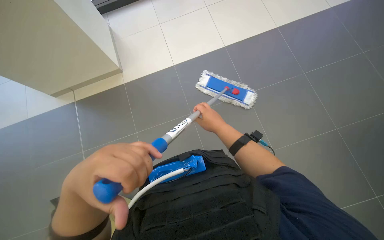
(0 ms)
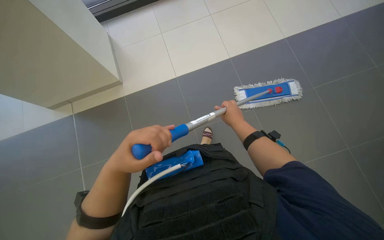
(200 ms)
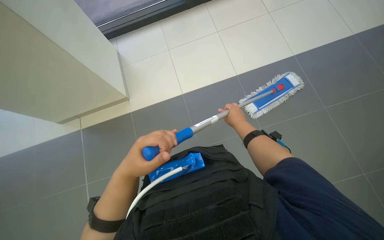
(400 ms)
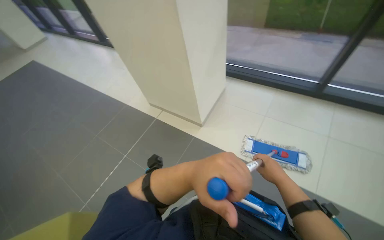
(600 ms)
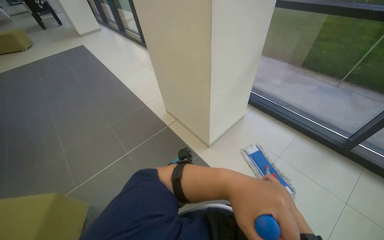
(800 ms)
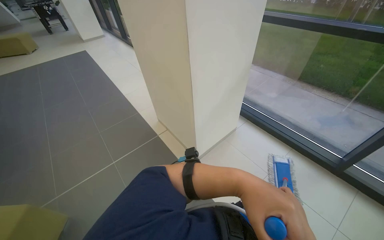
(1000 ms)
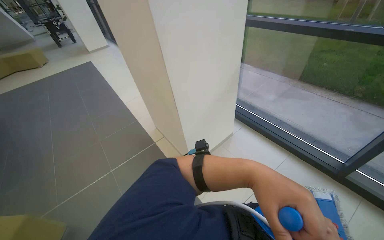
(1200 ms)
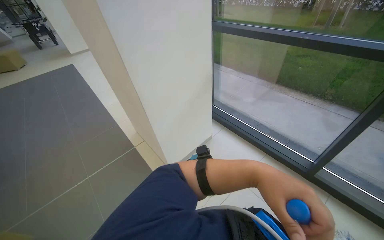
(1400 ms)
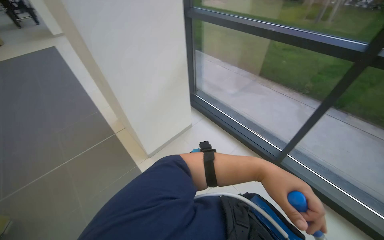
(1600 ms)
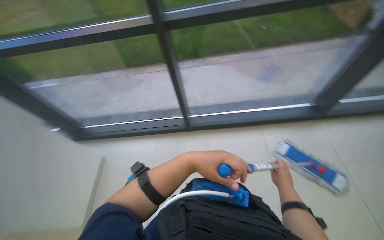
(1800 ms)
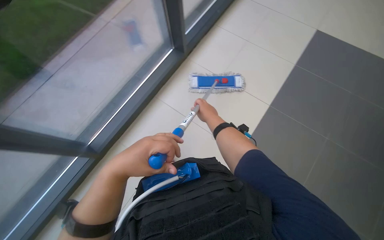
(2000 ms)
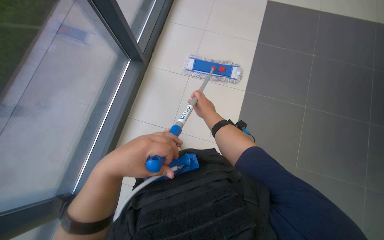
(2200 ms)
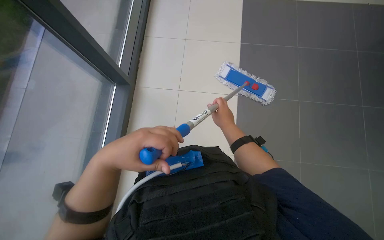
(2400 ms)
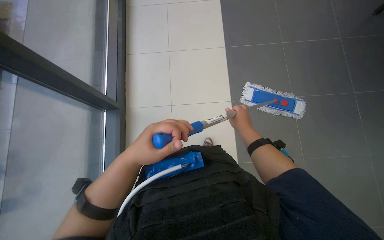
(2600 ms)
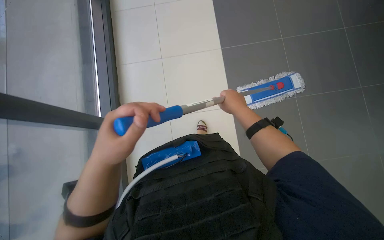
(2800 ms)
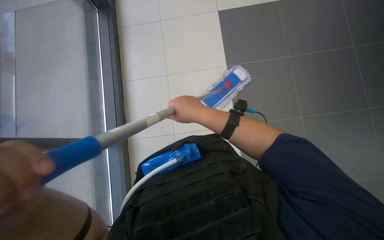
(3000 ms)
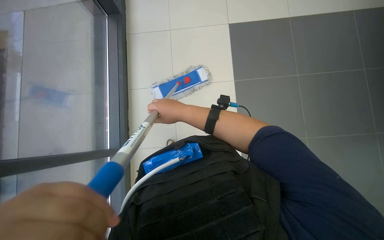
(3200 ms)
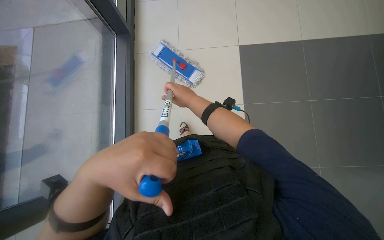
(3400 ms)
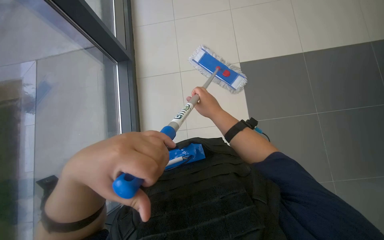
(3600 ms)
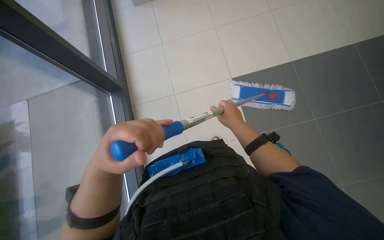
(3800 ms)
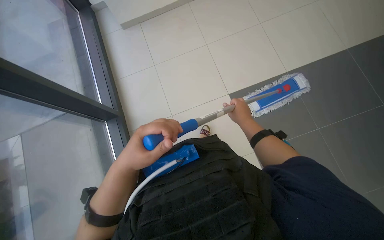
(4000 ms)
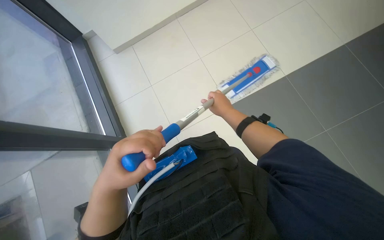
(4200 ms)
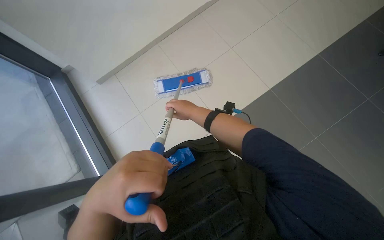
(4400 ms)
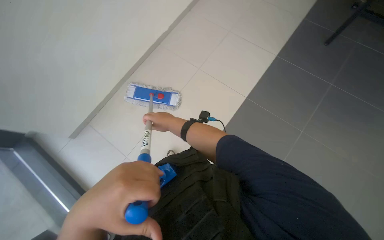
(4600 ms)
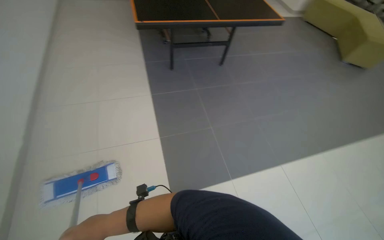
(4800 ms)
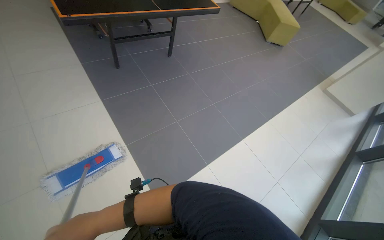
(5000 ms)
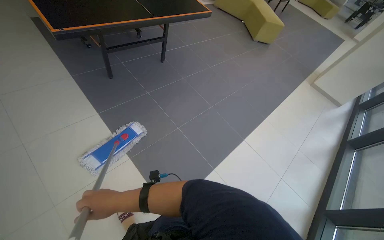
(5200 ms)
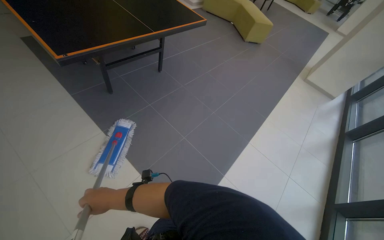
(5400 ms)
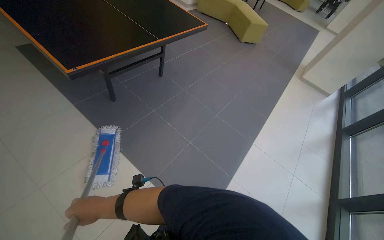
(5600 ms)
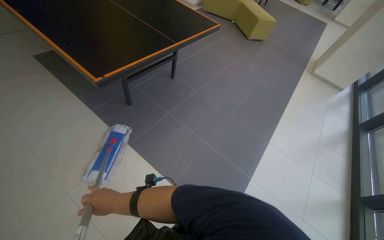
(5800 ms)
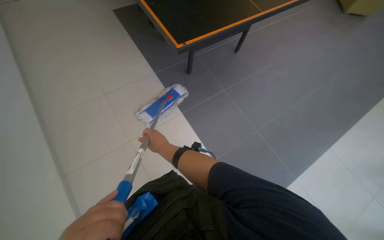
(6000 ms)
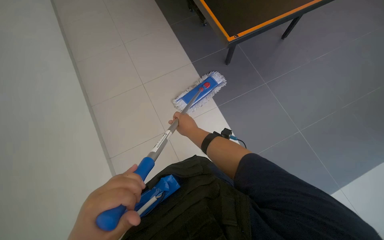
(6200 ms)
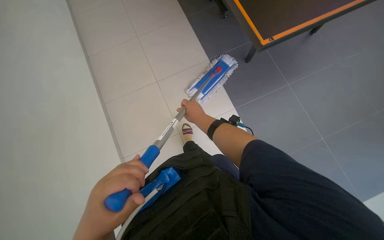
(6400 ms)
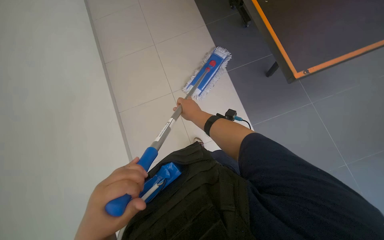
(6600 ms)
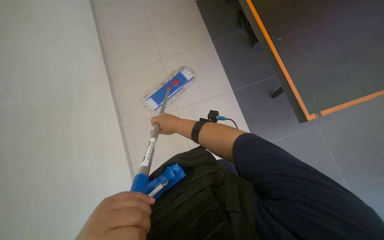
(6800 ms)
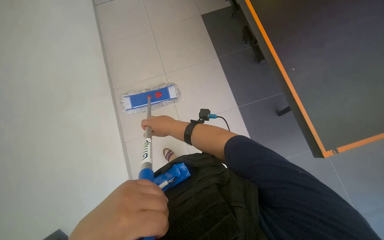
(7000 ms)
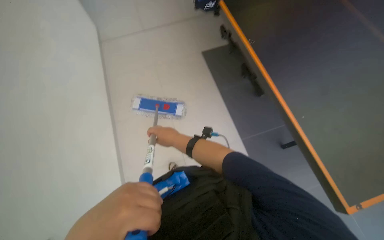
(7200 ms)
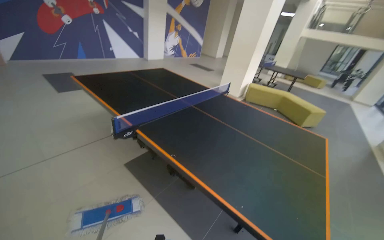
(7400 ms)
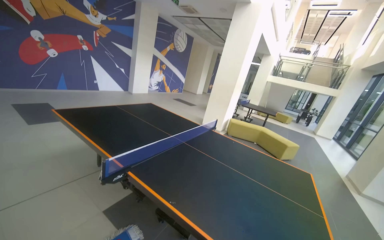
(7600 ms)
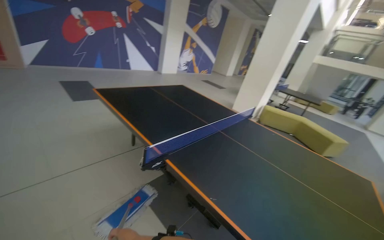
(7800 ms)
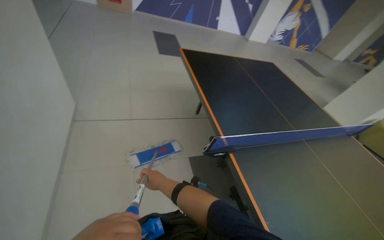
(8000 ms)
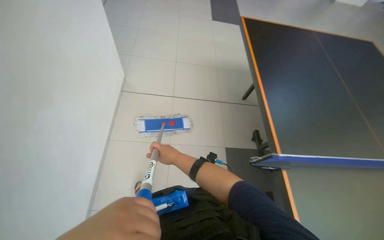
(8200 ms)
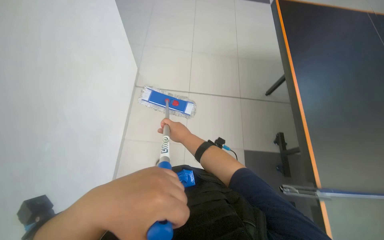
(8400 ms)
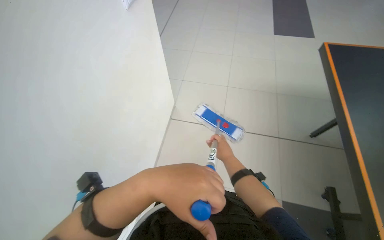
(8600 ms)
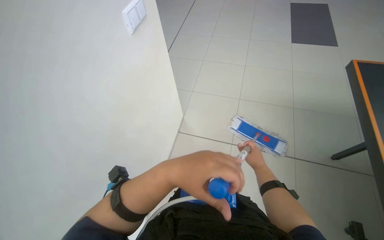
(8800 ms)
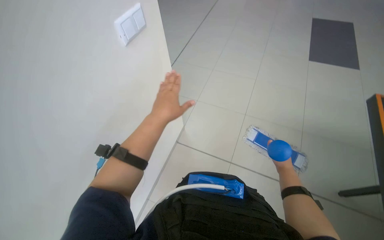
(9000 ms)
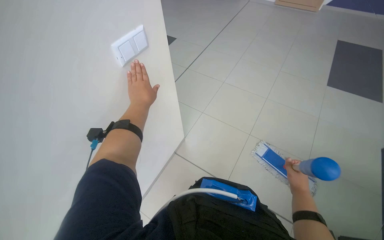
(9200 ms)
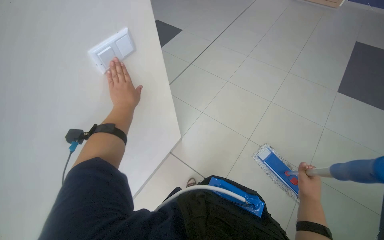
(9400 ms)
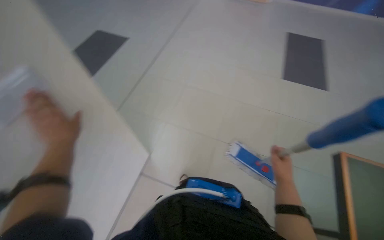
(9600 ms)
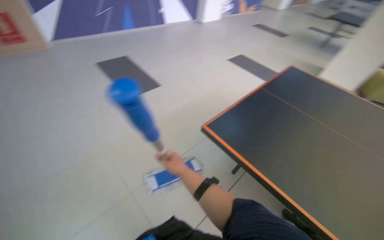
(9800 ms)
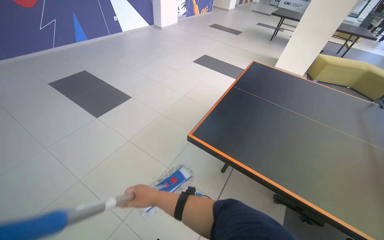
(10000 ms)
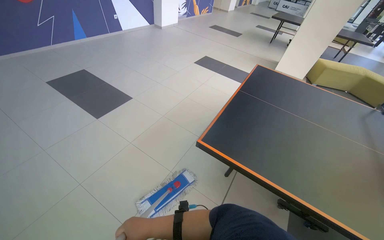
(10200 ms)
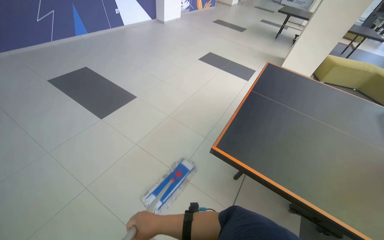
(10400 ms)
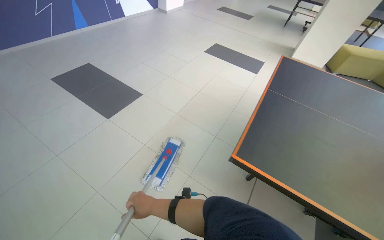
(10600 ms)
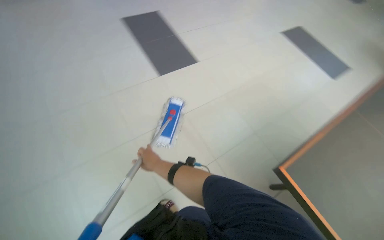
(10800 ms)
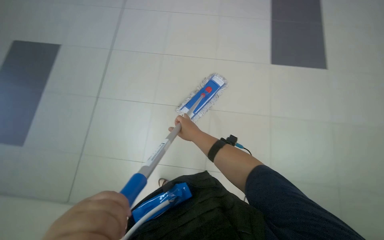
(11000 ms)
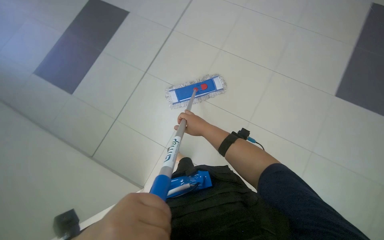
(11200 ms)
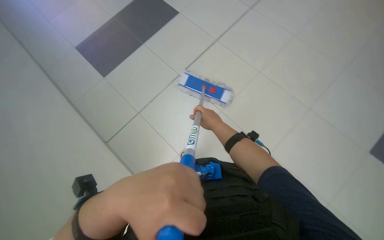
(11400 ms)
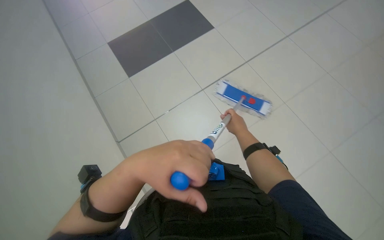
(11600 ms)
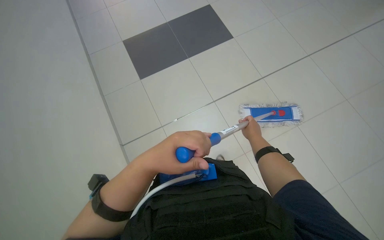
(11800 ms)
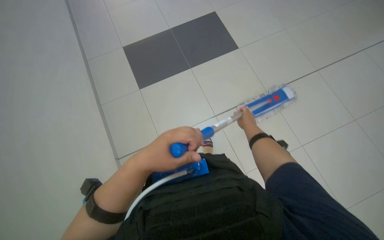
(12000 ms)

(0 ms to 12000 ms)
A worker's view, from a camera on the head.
Job: mopping floor.
The whole recording: Mopping floor. The worker mops the tiled floor with a flat mop.
1600 ms - 3000 ms: The head rotates approximately 30 degrees to the right.
3000 ms - 4400 ms: The right hand heads farther from the camera, covering roughly 15 cm, and reaches roughly 15 cm to the right, then returns; the left hand heads farther from the camera and to the right, covering roughly 15 cm.
4400 ms - 6000 ms: The camera is carried about 70 cm. The wearer looks some 25 degrees further to the right. The view tips downward by approximately 15 degrees.
6000 ms - 7600 ms: The camera pitches upward, by roughly 45 degrees.
7600 ms - 9000 ms: The head travels roughly 60 cm. The head rotates about 60 degrees to the left. The wearer looks roughly 25 degrees further downward.
9000 ms - 10400 ms: The right hand travels to the left by some 35 cm.
10400 ms - 12000 ms: The head turns to the left by some 20 degrees. The right hand heads up the picture, covering some 35 cm.

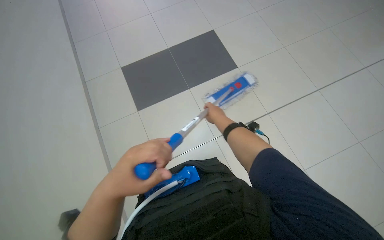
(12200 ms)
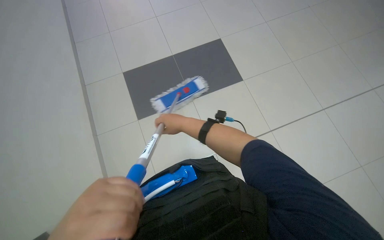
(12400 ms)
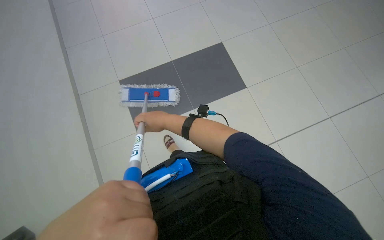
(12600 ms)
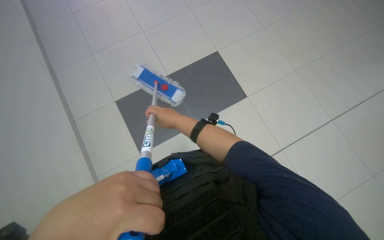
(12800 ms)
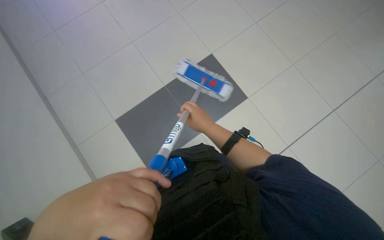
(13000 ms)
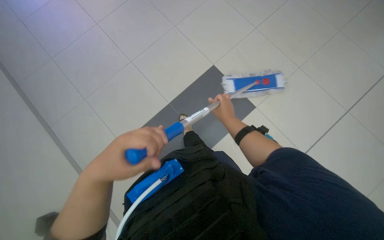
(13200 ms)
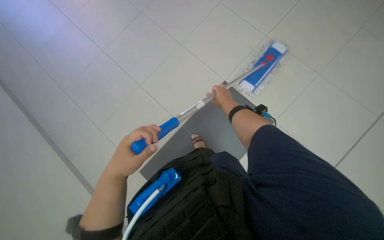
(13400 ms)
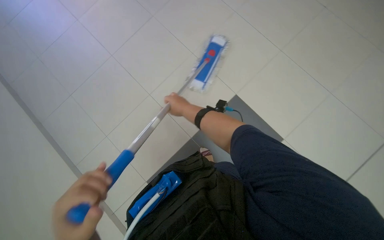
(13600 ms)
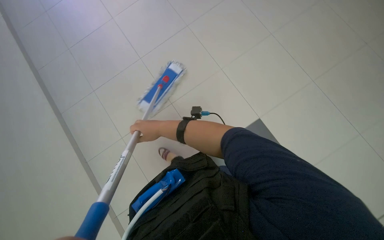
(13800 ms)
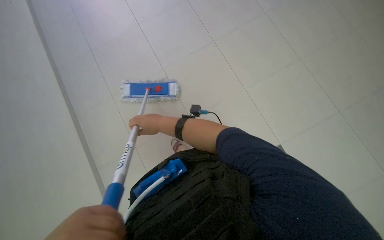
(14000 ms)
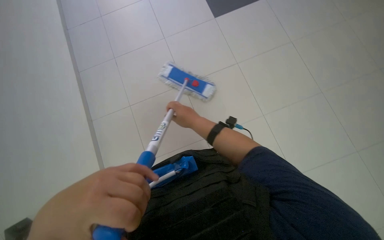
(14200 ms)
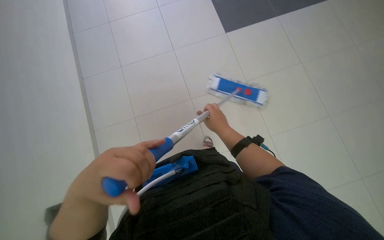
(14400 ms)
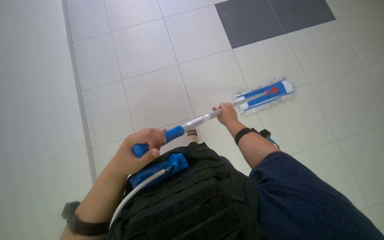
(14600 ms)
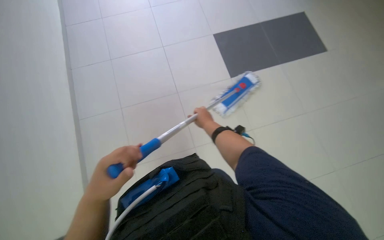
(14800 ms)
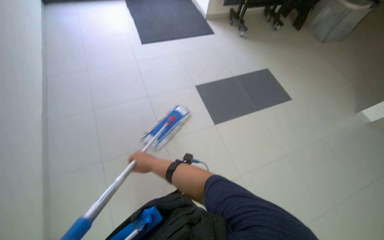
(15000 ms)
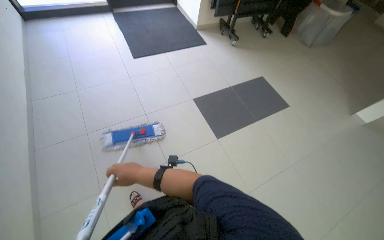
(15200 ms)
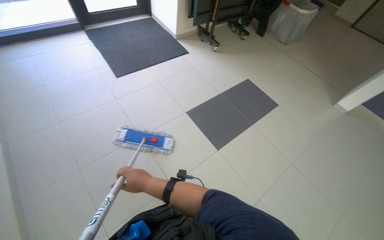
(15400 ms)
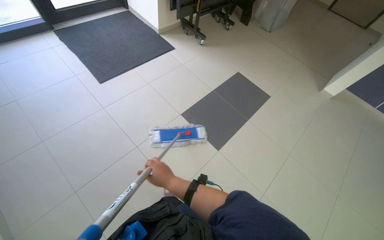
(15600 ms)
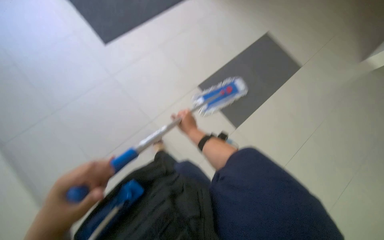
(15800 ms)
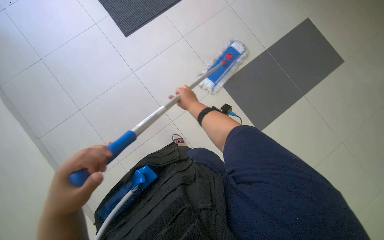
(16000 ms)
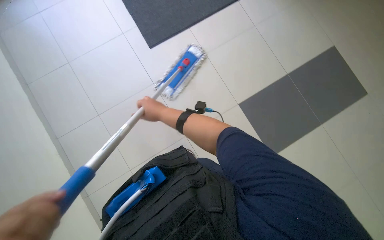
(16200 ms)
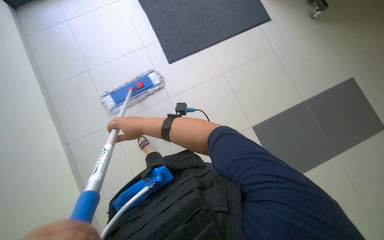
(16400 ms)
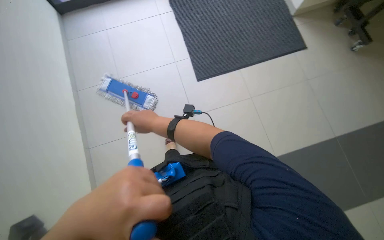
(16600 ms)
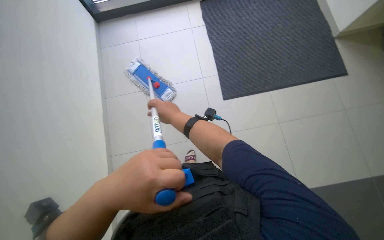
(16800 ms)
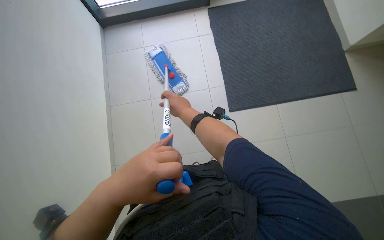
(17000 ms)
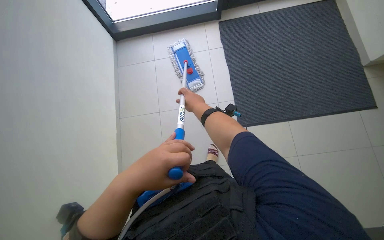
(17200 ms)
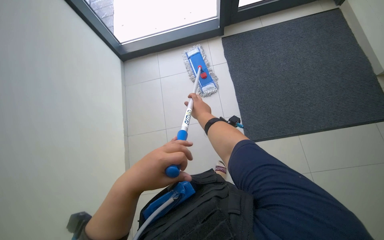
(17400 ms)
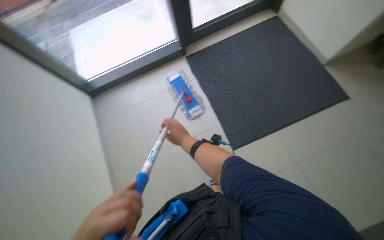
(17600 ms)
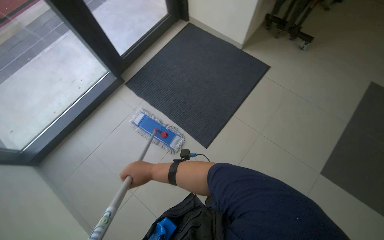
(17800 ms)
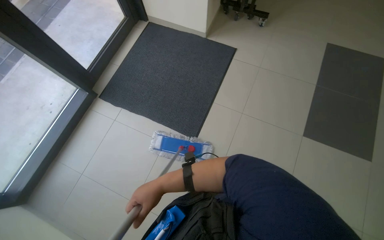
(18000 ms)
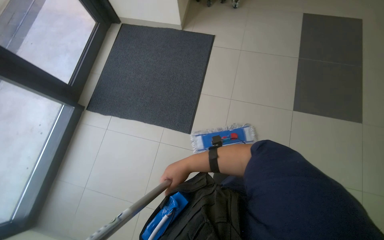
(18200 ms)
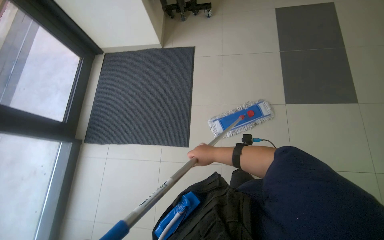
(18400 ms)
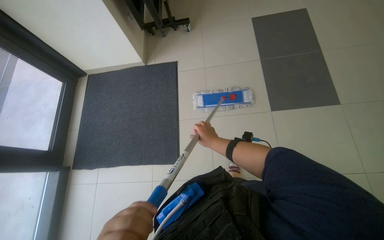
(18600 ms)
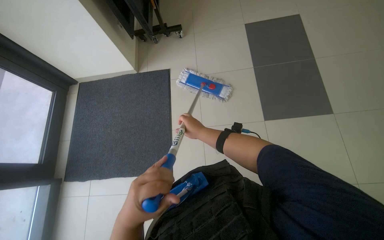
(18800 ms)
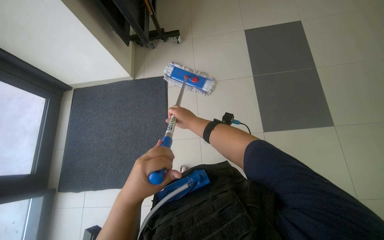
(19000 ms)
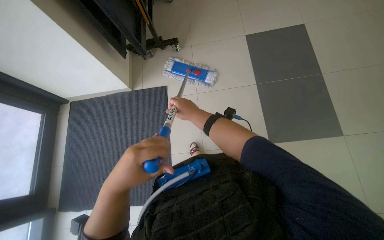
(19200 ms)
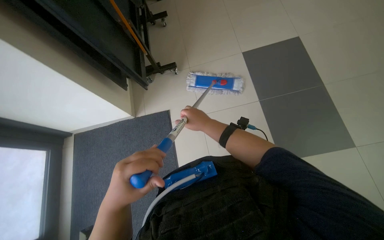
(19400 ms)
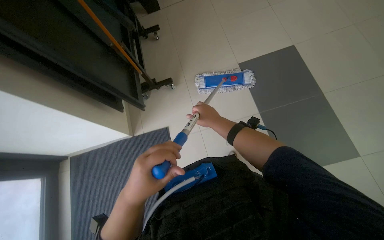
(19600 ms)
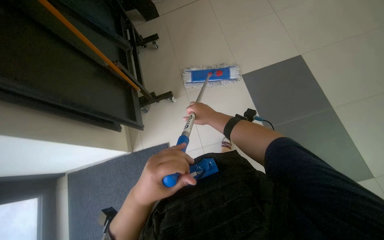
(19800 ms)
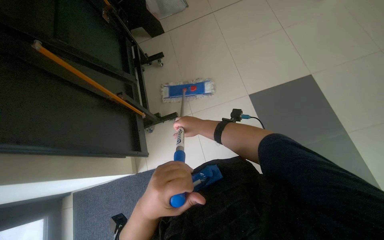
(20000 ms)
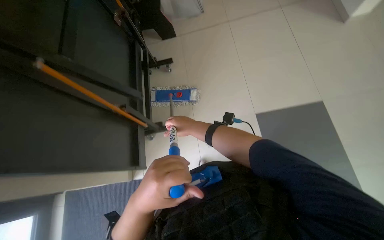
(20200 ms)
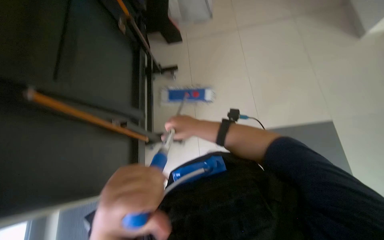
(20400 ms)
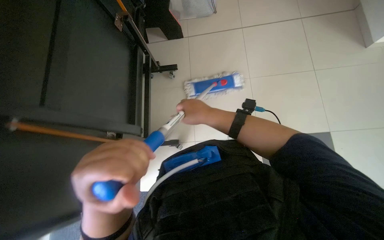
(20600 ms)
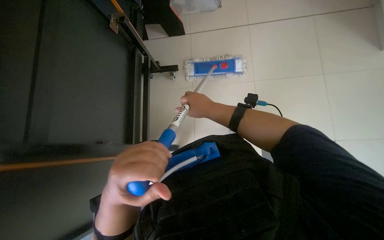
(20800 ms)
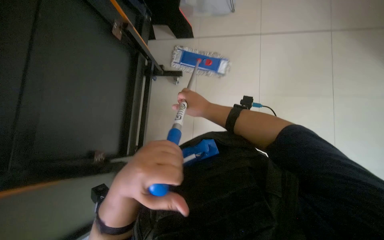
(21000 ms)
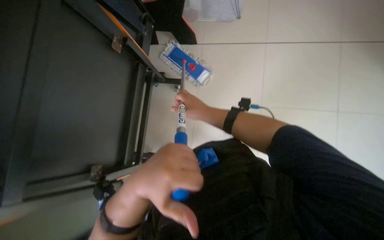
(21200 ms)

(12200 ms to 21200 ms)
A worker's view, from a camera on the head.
Job: mopping floor.
The whole recording: Mopping floor. The worker mops the tiled floor with a flat mop.
12200 ms - 13800 ms: The right hand moves left and right over some 25 cm, changing direction 2 times.
16600 ms - 18200 ms: The camera pitches upward, by approximately 20 degrees. The scene rotates counterclockwise by some 50 degrees.
18200 ms - 19800 ms: The wearer moves some 70 cm. The scene rotates counterclockwise by about 30 degrees.
19800 ms - 21200 ms: The camera is carried approximately 50 cm.
